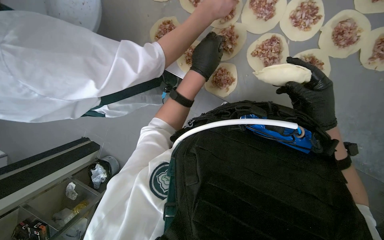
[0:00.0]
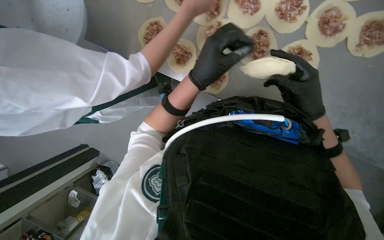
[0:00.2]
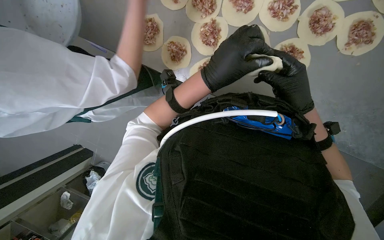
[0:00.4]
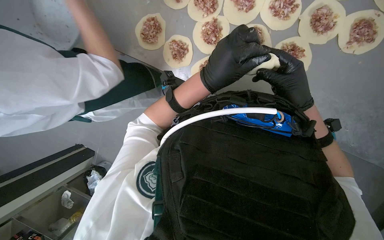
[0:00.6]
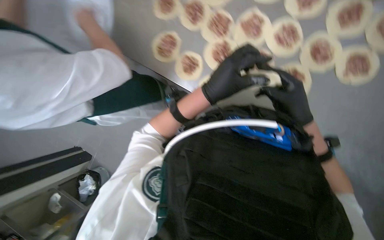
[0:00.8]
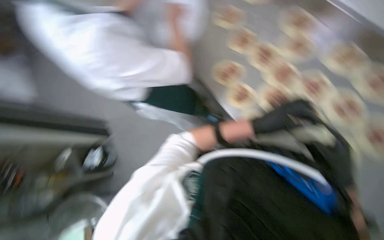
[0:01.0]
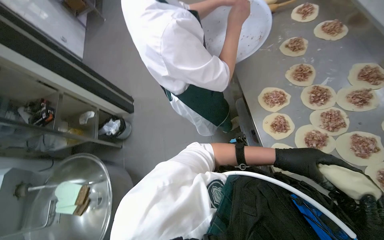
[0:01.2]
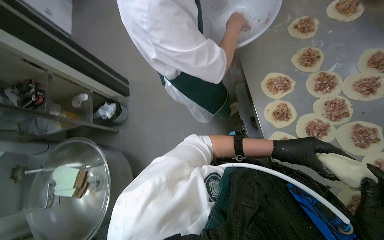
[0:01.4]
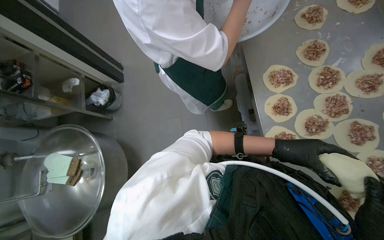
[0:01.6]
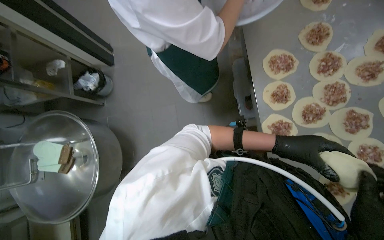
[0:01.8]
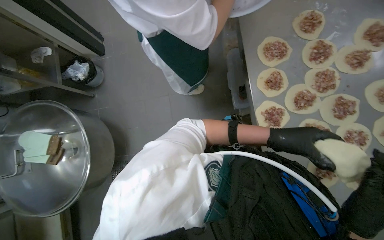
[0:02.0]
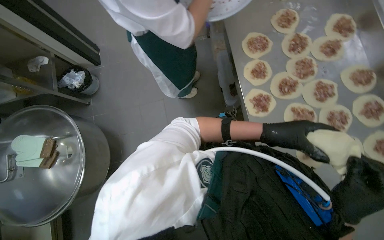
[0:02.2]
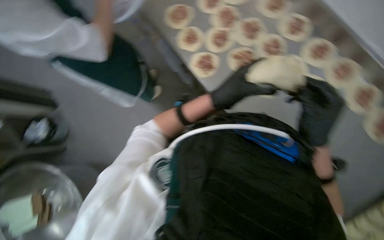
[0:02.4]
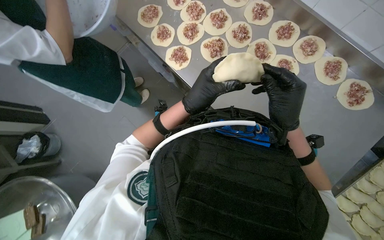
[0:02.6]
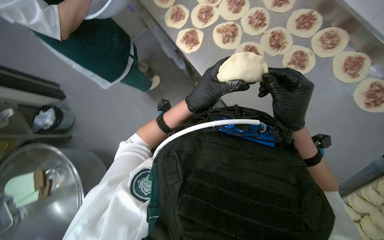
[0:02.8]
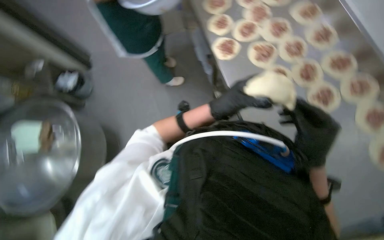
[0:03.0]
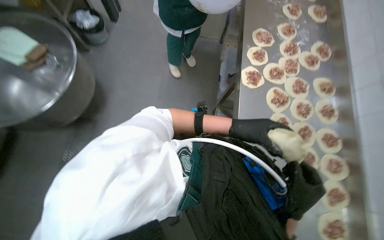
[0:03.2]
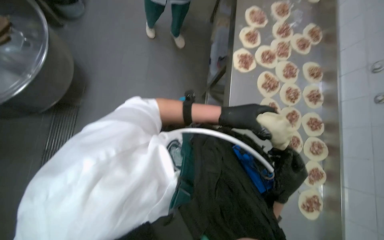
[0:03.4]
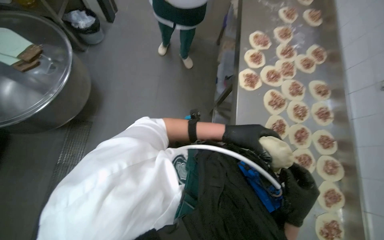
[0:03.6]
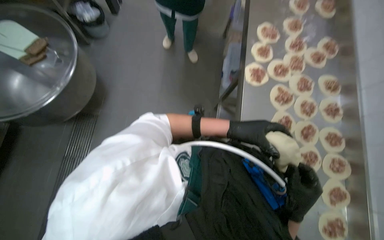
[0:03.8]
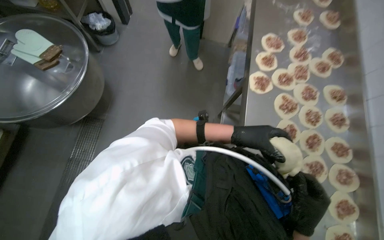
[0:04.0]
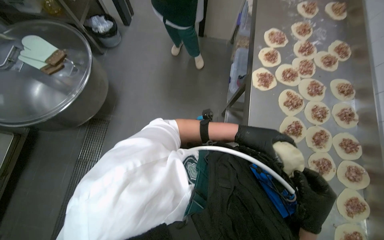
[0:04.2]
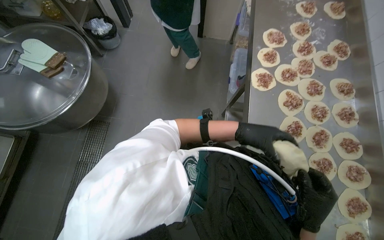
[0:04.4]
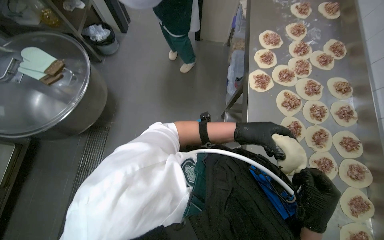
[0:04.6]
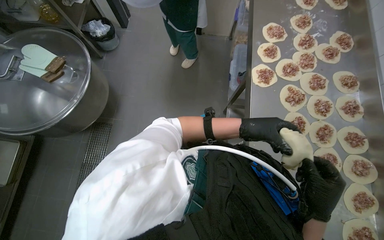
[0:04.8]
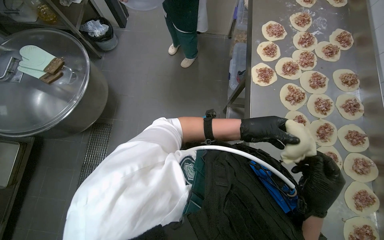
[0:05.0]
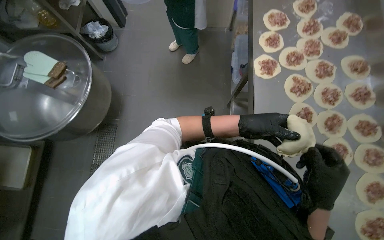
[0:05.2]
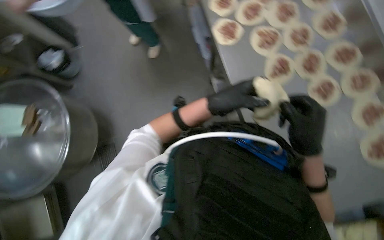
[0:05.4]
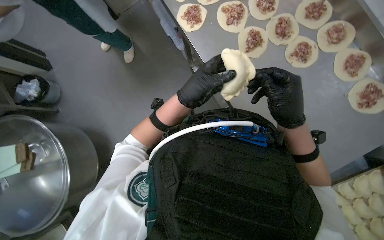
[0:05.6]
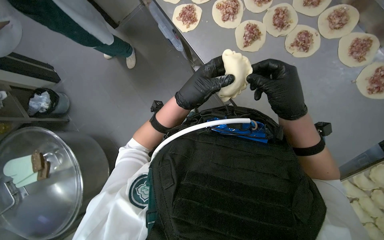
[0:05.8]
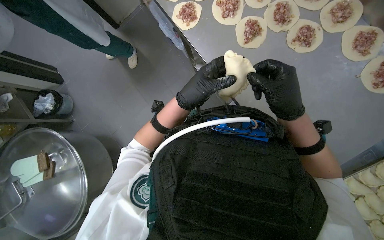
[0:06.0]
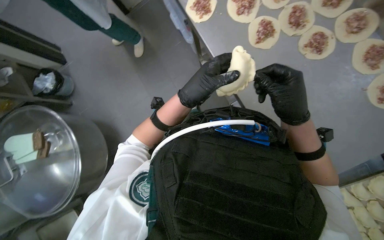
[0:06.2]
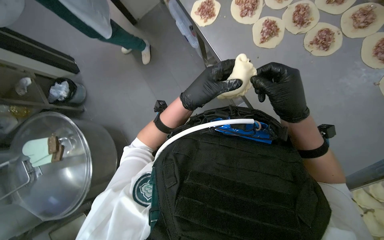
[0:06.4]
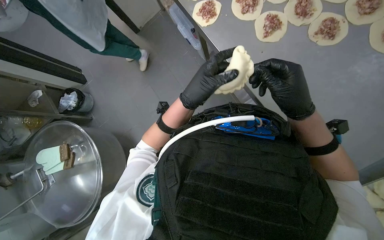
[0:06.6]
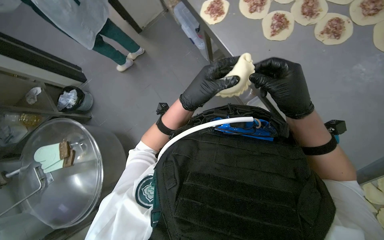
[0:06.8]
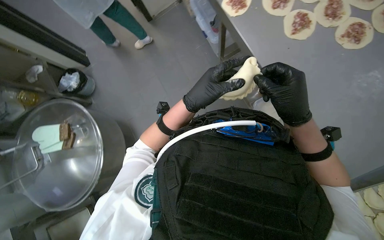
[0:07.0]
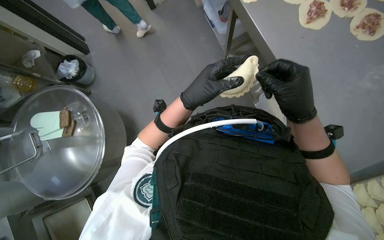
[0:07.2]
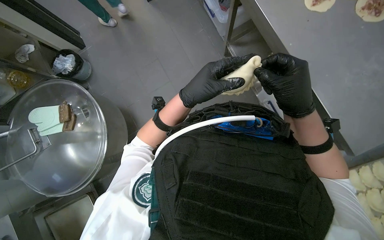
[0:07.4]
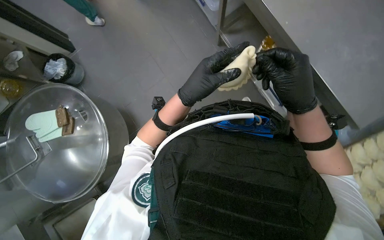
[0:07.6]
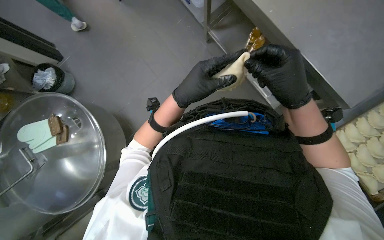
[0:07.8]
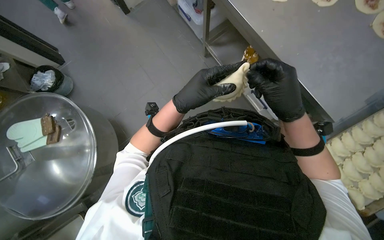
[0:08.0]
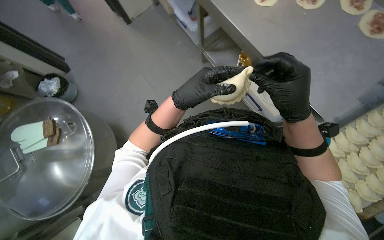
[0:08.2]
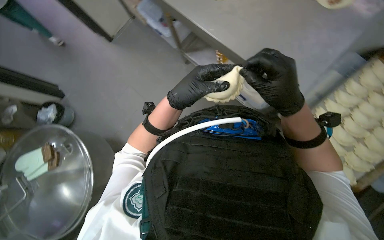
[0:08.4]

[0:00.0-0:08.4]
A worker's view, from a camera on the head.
Job: preparing food.
The whole recording: Folding meat-filled dough into dumplings. The worker folds dough circles filled with meat into dumplings and places them on a tray.
0:00.0 to 0:01.4: The head turns to the left by roughly 50 degrees.
0:01.4 to 0:02.8: The camera is carried about 40 cm. Everything in view rotates roughly 25 degrees counterclockwise.
0:02.8 to 0:04.2: The scene turns some 45 degrees clockwise in the picture.
0:04.2 to 0:05.6: Everything in view rotates about 40 degrees counterclockwise.
0:05.6 to 0:08.4: The hands stay close to where they were, moving slightly.

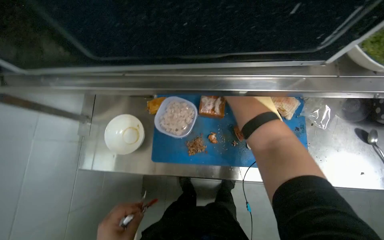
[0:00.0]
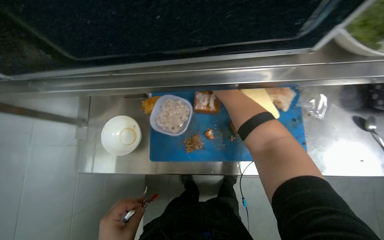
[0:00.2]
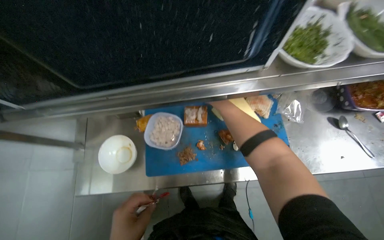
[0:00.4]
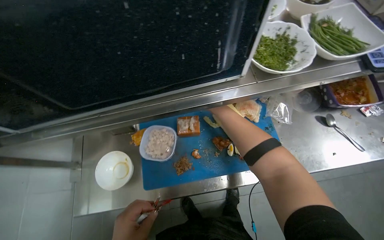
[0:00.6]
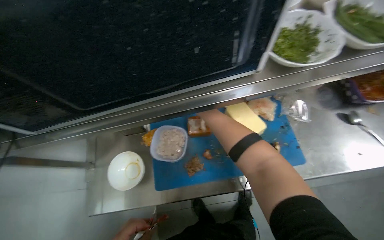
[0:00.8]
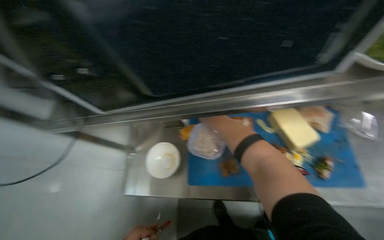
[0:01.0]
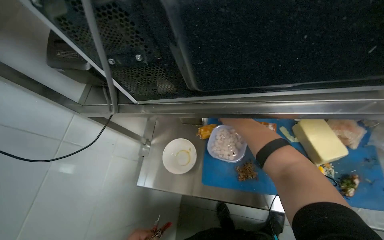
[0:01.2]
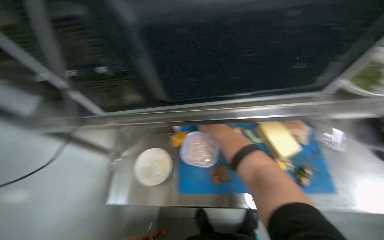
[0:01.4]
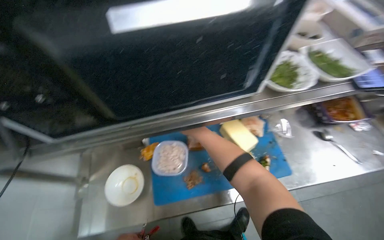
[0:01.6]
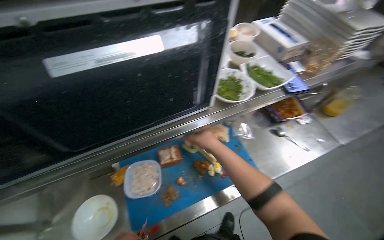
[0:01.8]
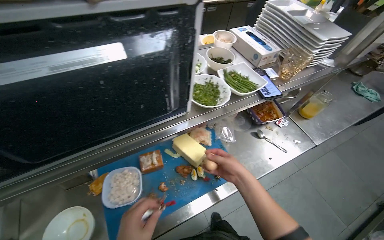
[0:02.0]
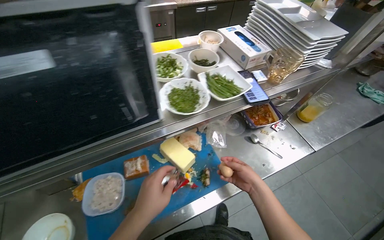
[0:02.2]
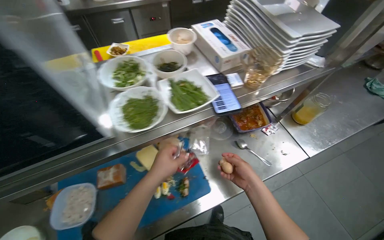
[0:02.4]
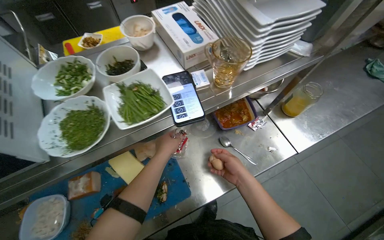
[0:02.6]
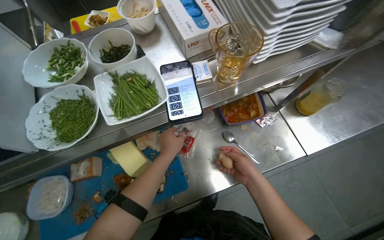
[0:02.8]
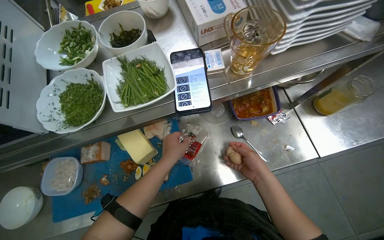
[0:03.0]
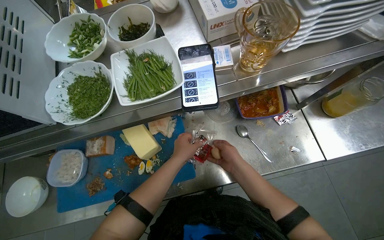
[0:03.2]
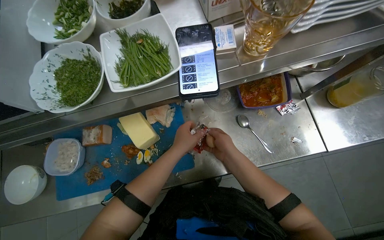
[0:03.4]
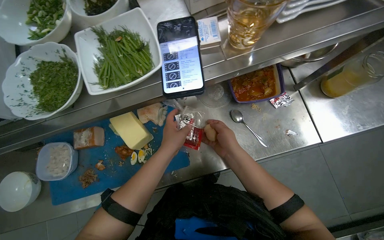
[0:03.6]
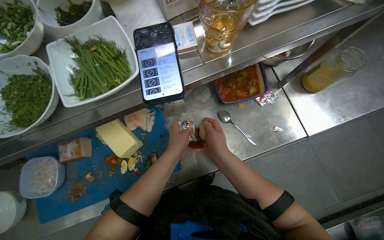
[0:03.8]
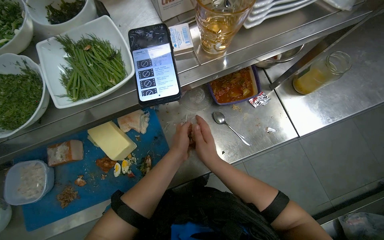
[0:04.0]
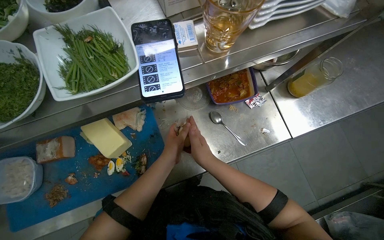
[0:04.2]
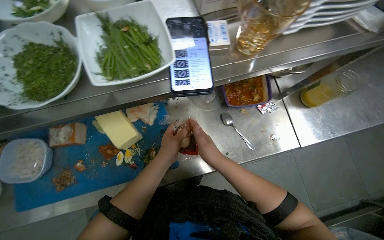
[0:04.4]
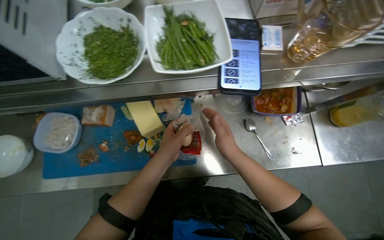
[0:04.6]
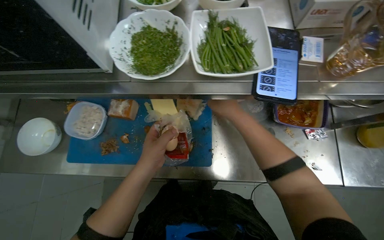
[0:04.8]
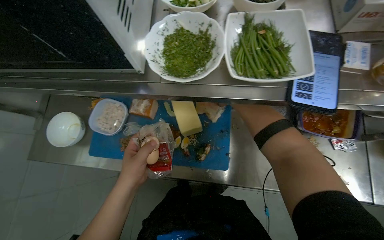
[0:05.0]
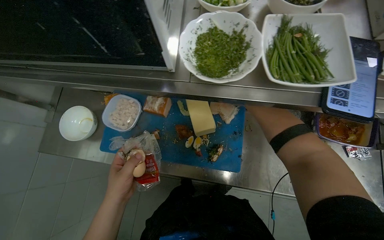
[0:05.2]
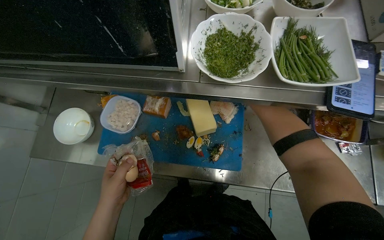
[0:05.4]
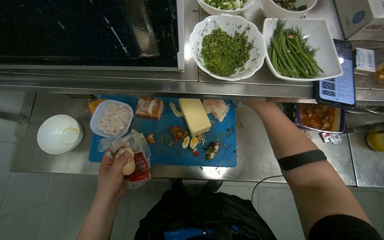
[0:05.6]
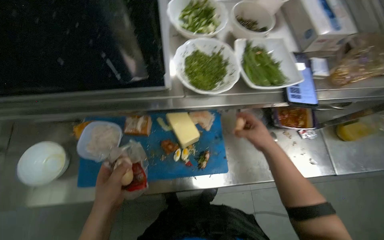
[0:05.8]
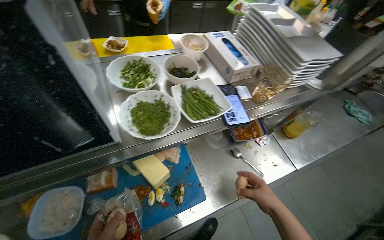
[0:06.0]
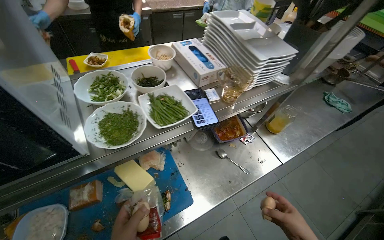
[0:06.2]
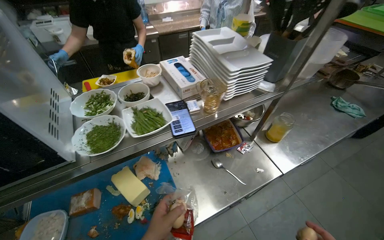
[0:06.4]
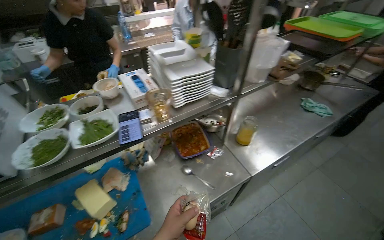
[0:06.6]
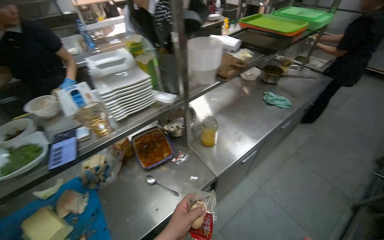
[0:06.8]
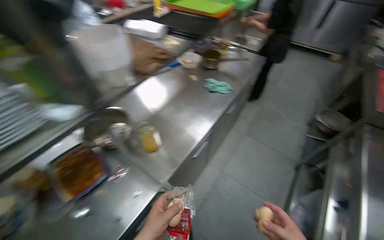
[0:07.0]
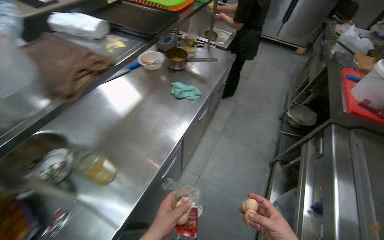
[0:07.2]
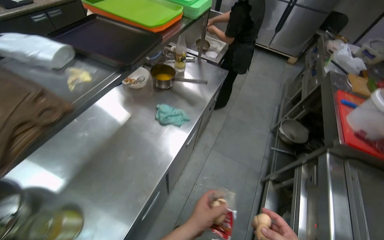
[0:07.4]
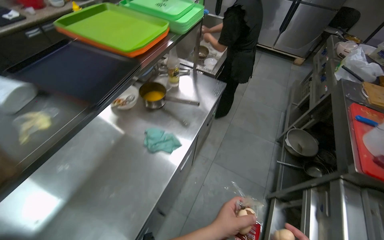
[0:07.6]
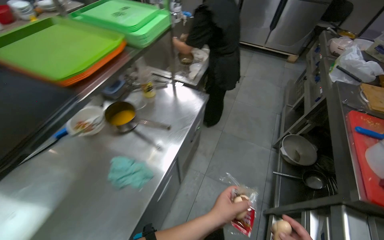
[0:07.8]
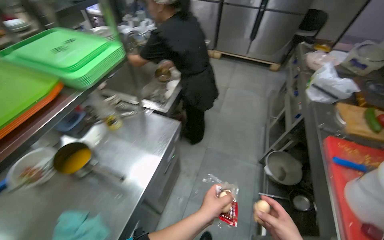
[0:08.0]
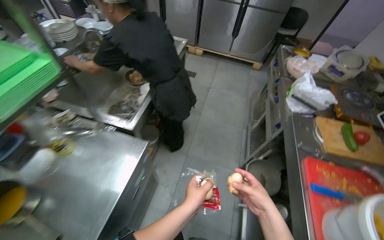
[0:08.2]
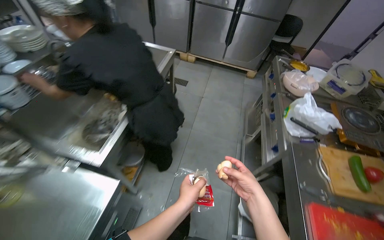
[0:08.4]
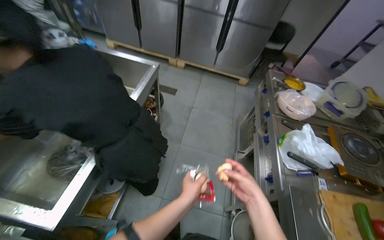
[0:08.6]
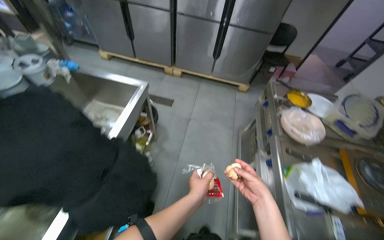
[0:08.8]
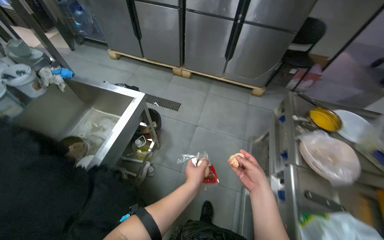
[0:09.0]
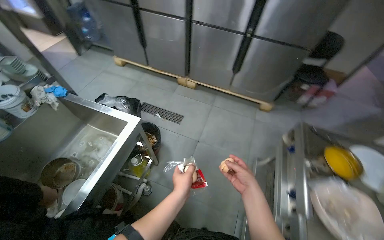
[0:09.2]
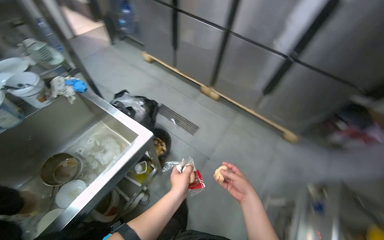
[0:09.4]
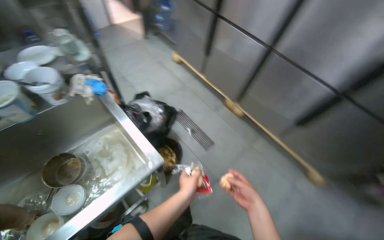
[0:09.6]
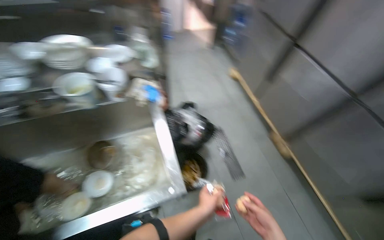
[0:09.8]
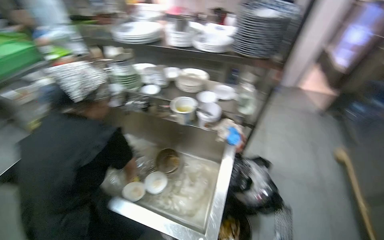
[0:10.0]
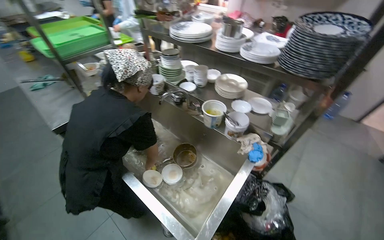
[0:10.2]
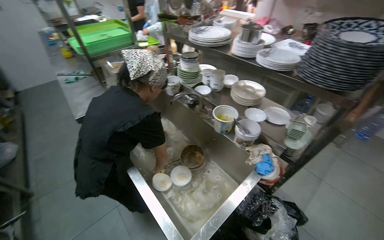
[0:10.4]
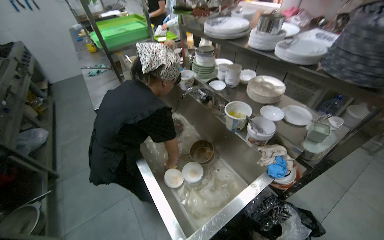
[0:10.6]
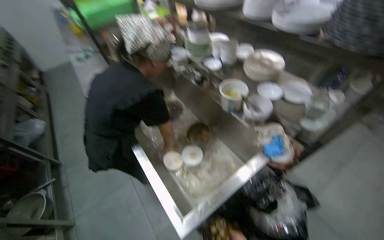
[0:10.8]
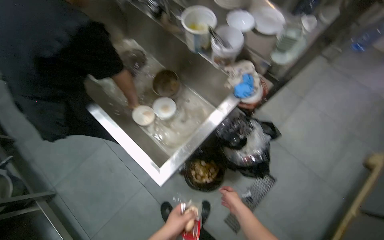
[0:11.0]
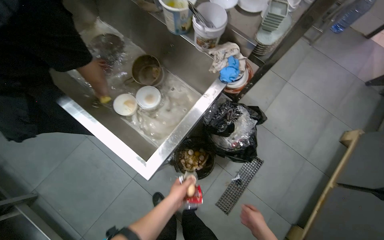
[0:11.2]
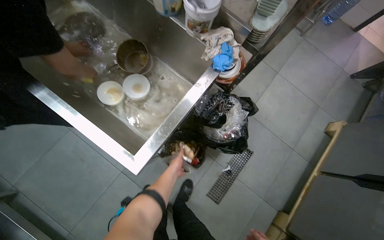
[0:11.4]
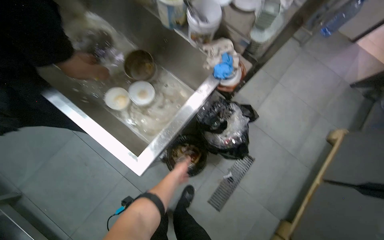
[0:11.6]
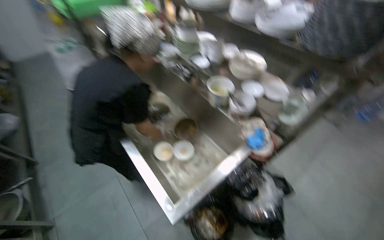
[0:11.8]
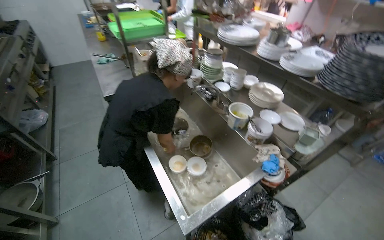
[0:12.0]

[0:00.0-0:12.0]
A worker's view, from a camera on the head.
Job: preparing food.
The whole recording: Preparing ingredients on counter. The worker opens packets, arranges items, and unwraps eggs on the counter.
0:00.0 to 0:01.6: The view tilts some 15 degrees upward.
0:01.6 to 0:03.0: The camera is carried to the right, roughly 50 cm.
0:03.0 to 0:04.4: The right hand goes about 10 cm to the left.
0:04.4 to 0:06.0: The camera pitches upward, by approximately 20 degrees.
0:06.0 to 0:07.6: The wearer moves roughly 1 m. The head rotates approximately 40 degrees to the right.
0:07.6 to 0:09.0: The wearer moves roughly 1.5 m.
0:09.0 to 0:10.4: The camera is carried some 80 cm. The wearer's head swings some 105 degrees to the left.
